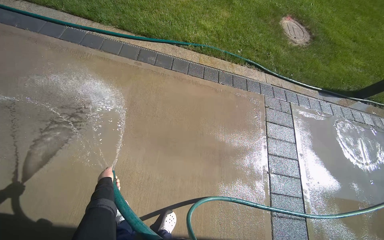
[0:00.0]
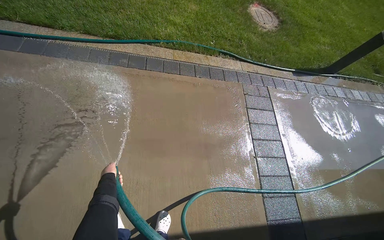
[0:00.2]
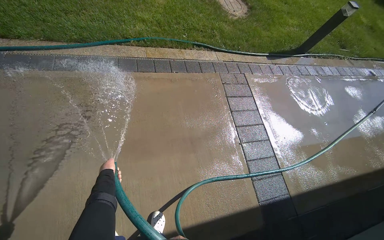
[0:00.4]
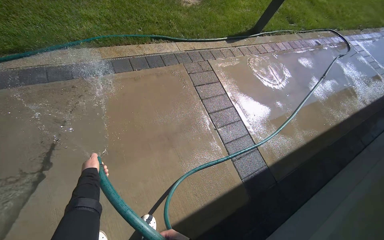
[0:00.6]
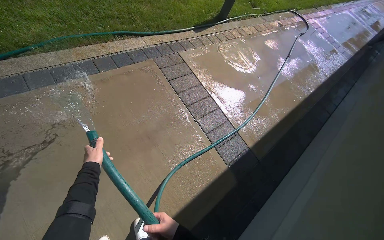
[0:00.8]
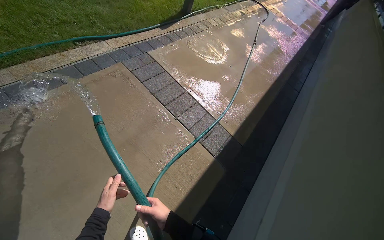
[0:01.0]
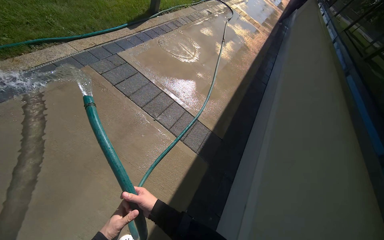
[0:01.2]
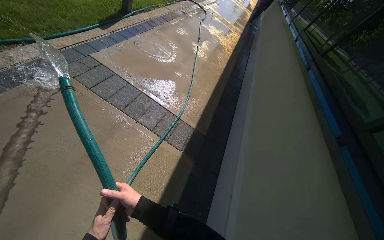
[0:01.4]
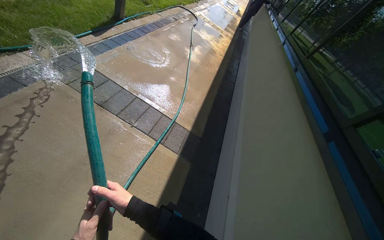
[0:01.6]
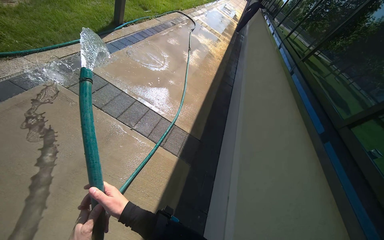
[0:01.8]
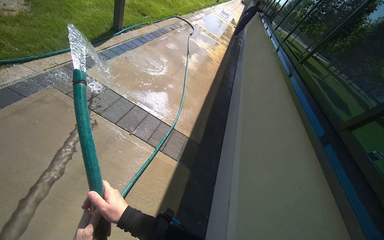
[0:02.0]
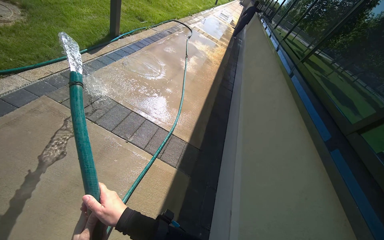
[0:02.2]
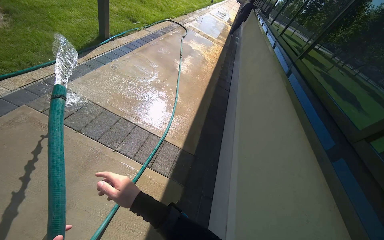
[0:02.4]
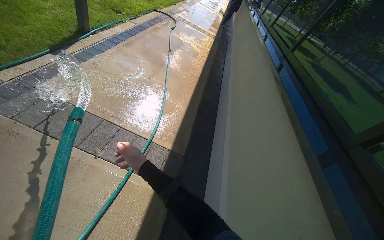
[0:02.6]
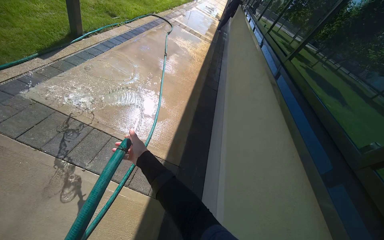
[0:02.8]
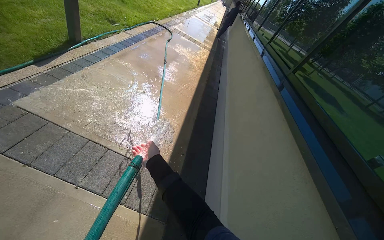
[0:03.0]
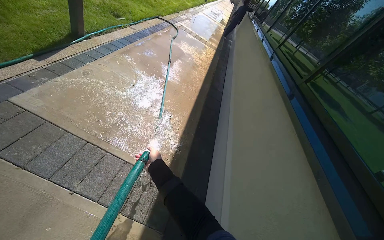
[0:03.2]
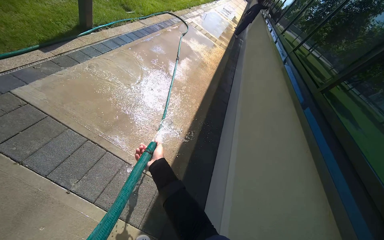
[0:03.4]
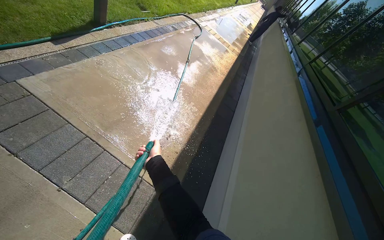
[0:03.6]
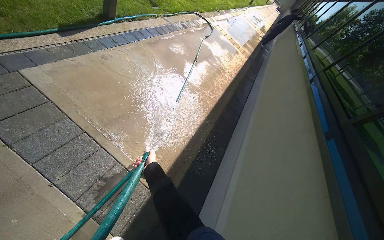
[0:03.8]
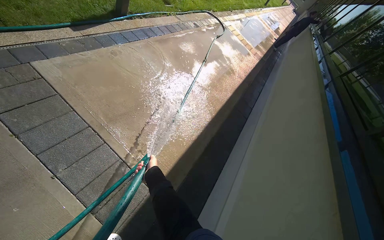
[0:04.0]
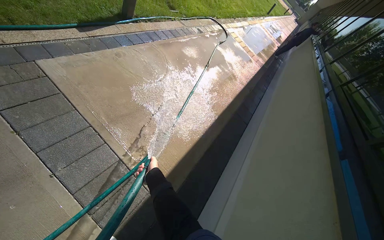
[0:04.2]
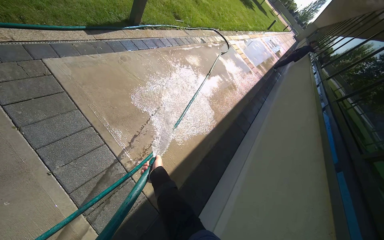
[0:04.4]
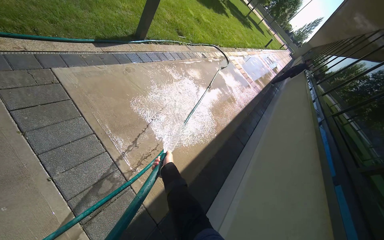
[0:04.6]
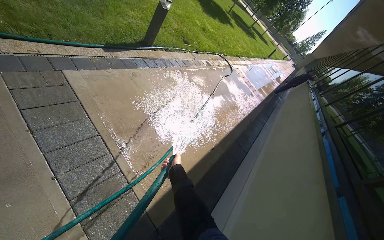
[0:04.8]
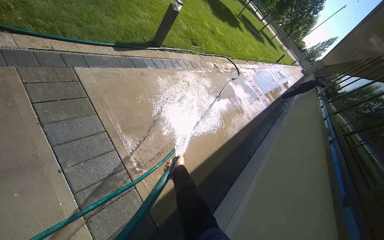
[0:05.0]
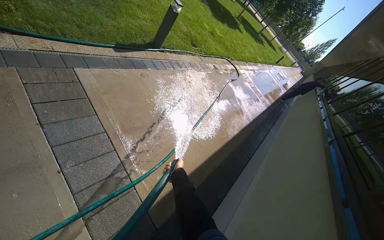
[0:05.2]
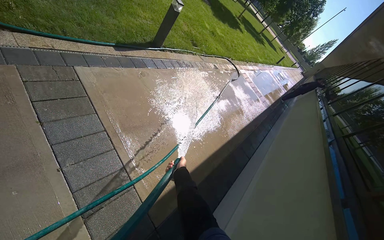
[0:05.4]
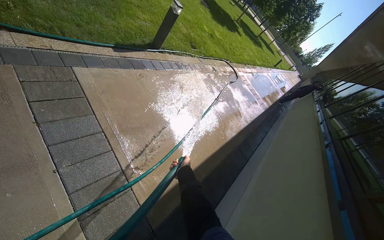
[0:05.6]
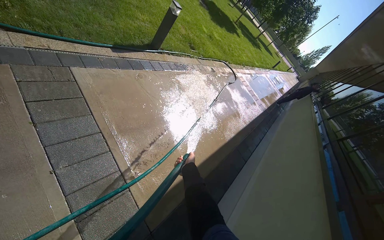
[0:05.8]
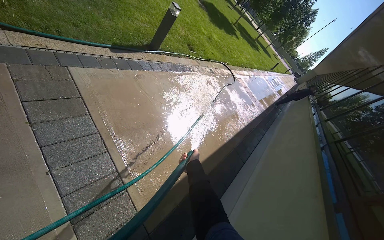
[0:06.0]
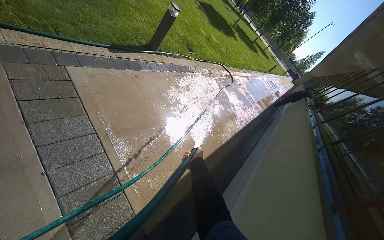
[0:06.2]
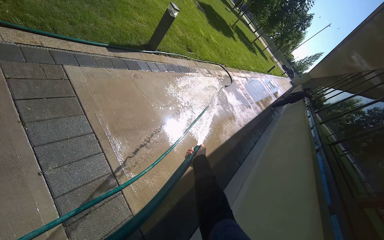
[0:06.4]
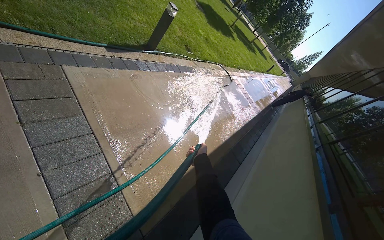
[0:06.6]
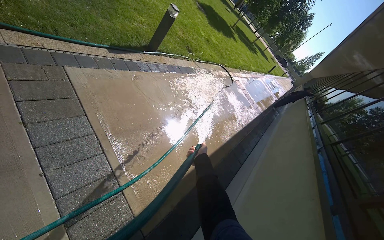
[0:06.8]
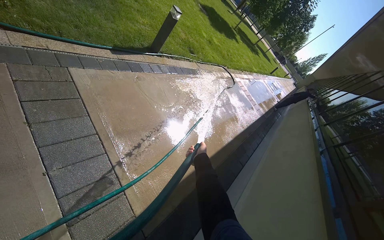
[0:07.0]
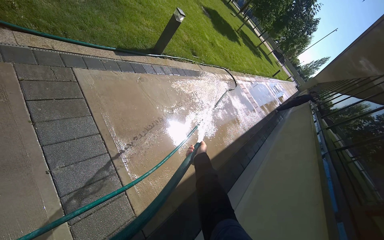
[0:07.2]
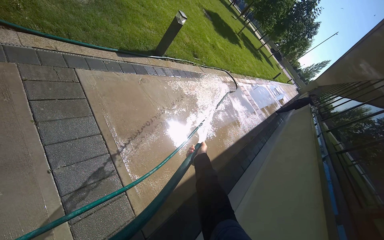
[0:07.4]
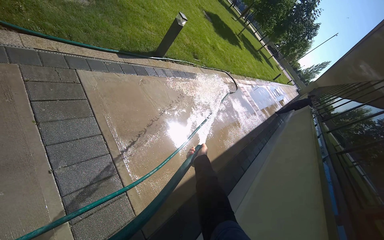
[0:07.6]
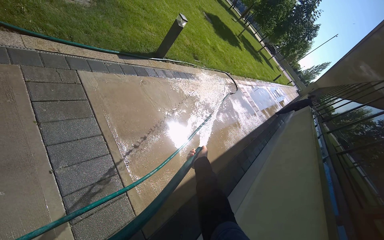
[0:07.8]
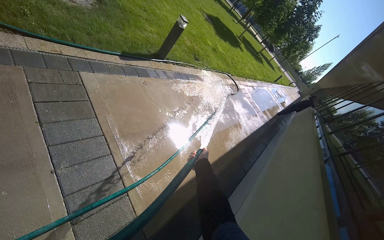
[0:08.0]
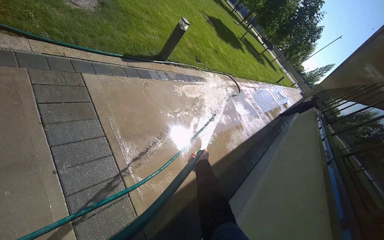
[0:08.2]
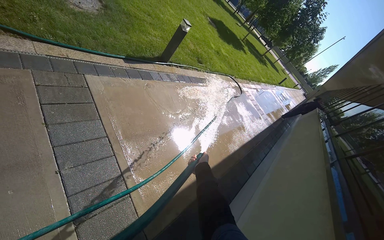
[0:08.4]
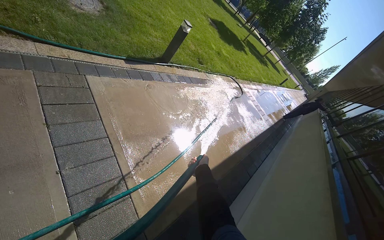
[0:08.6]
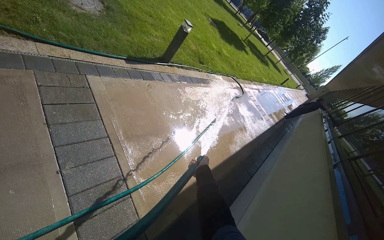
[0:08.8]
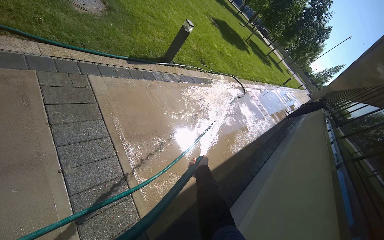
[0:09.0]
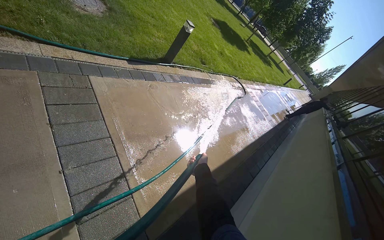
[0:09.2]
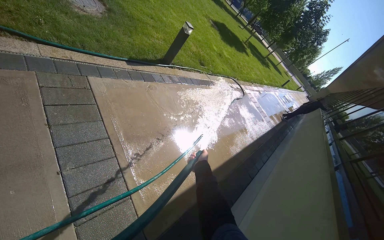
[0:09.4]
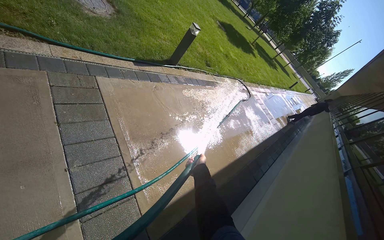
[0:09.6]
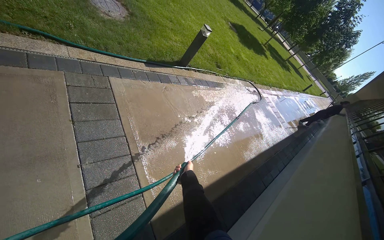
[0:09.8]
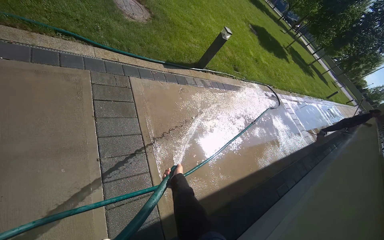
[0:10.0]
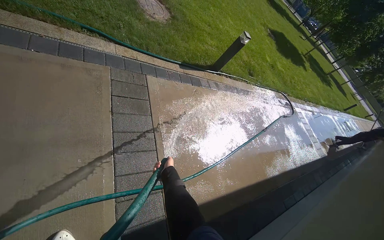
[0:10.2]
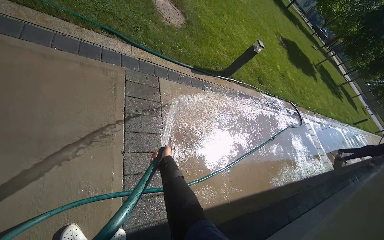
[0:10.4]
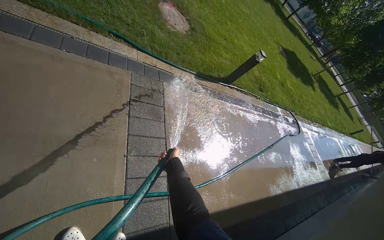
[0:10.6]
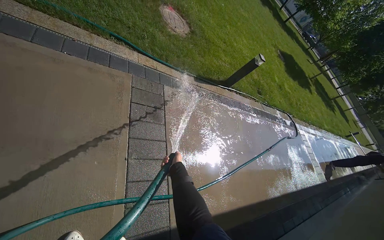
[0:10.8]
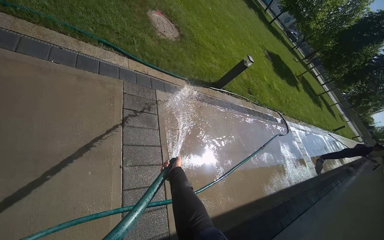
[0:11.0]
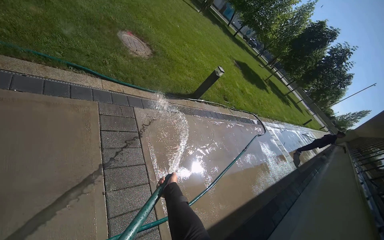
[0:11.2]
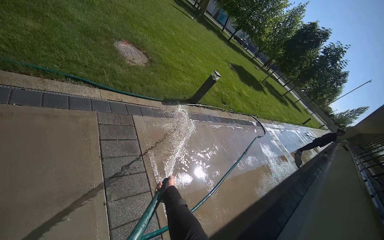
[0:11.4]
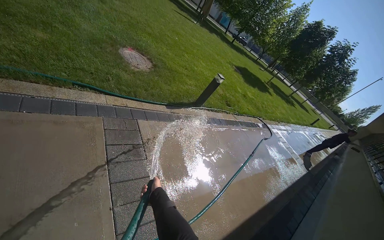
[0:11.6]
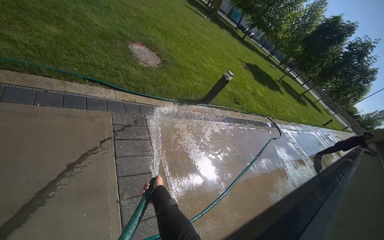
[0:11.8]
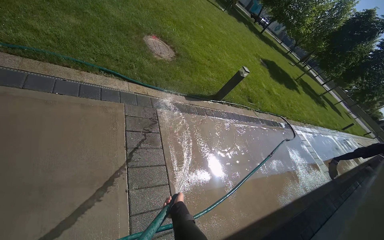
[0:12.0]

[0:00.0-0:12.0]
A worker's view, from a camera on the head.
Job: sweeping floor.
The whole recording: Rinsing concrete ground. The worker sprays water from a hose onto the concrete ground.
0:00.0 to 0:01.6: The head turns to the right by roughly 75 degrees.
0:01.6 to 0:03.0: The camera travels about 60 cm.
0:03.0 to 0:04.4: The scene turns about 25 degrees clockwise in the picture. The right hand travels farther from the camera by some 30 cm.
0:04.4 to 0:06.0: The right hand shifts roughly 15 cm to the right.
0:09.0 to 0:10.4: The head turns to the left by some 20 degrees. The right hand heads to the left, covering about 40 cm.

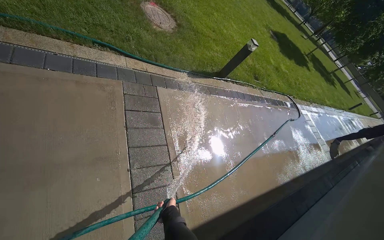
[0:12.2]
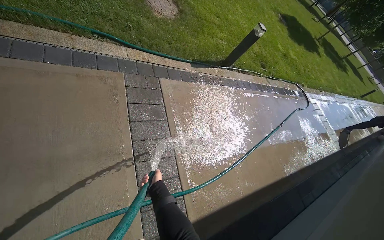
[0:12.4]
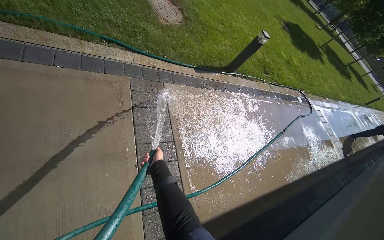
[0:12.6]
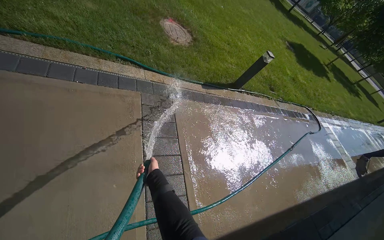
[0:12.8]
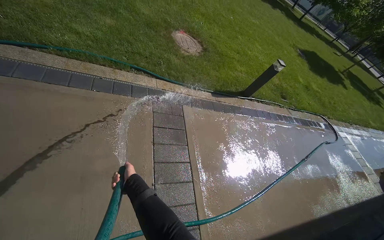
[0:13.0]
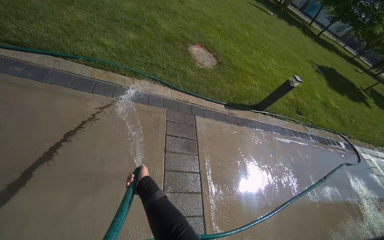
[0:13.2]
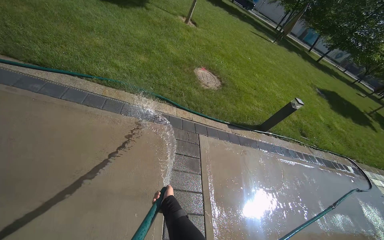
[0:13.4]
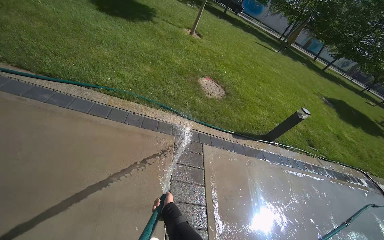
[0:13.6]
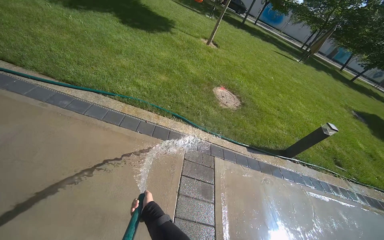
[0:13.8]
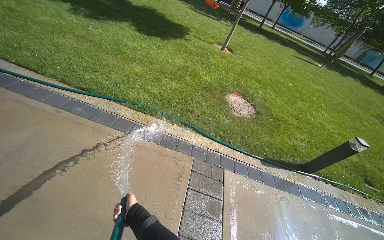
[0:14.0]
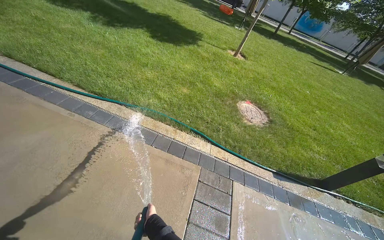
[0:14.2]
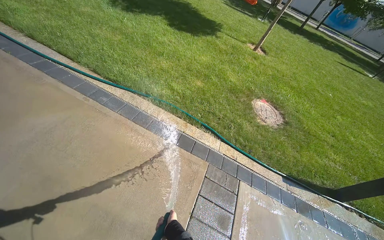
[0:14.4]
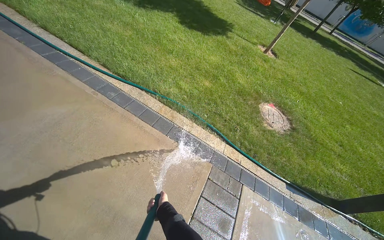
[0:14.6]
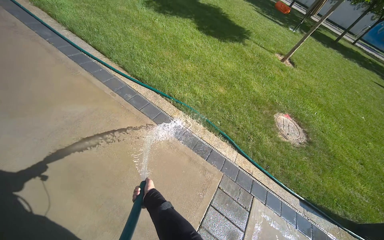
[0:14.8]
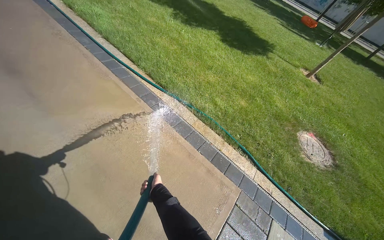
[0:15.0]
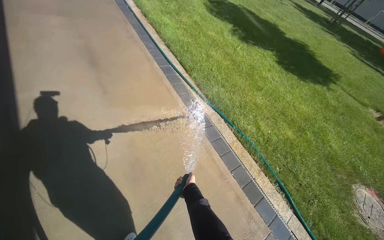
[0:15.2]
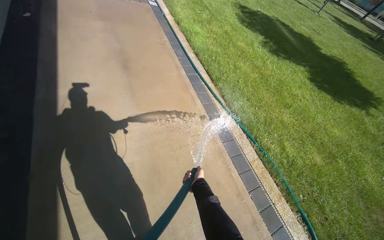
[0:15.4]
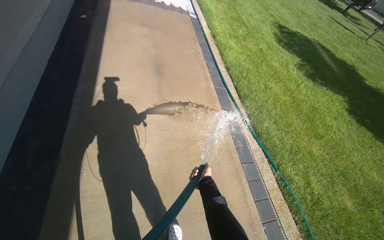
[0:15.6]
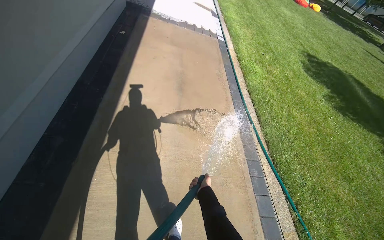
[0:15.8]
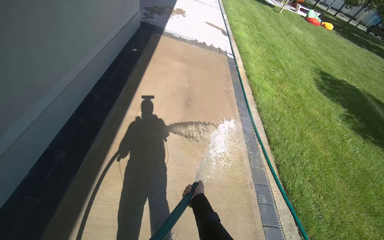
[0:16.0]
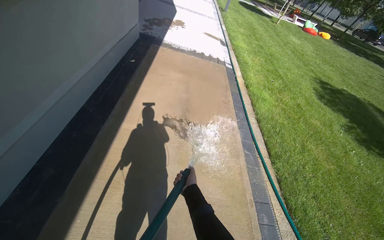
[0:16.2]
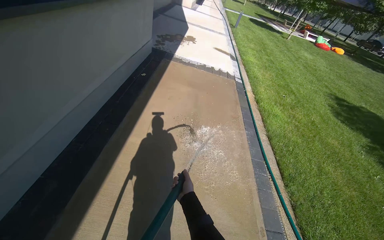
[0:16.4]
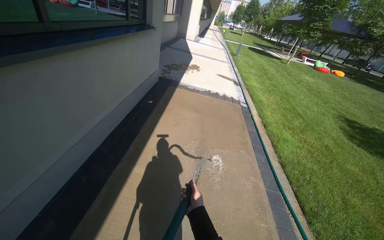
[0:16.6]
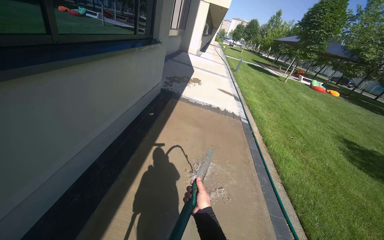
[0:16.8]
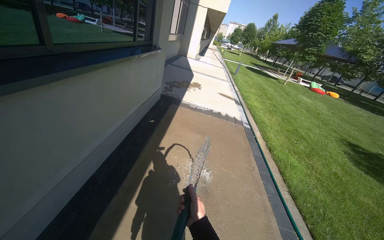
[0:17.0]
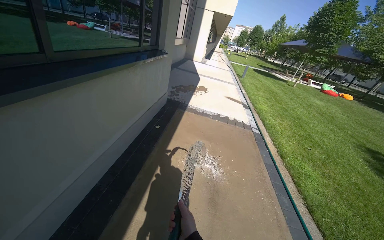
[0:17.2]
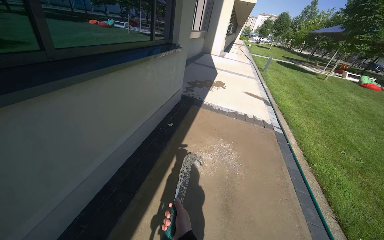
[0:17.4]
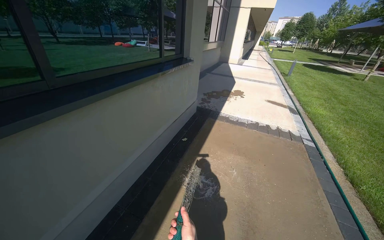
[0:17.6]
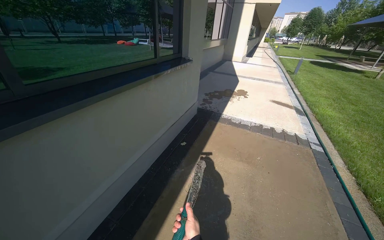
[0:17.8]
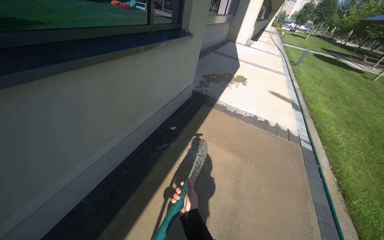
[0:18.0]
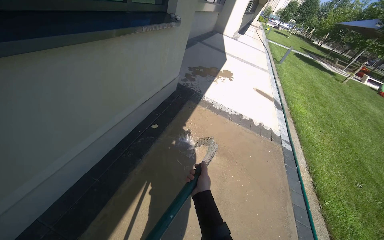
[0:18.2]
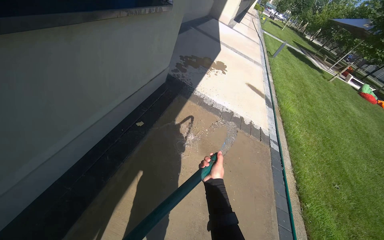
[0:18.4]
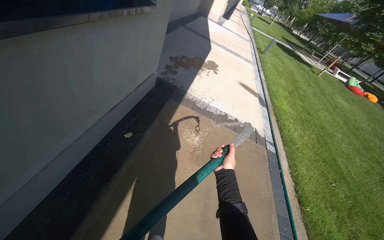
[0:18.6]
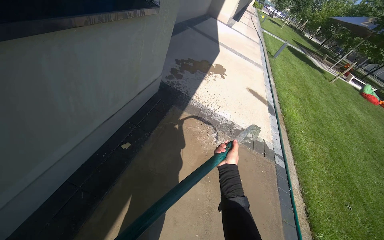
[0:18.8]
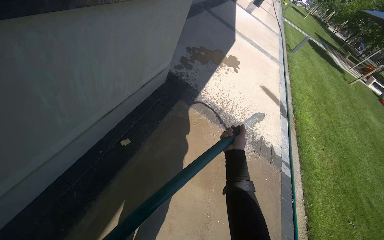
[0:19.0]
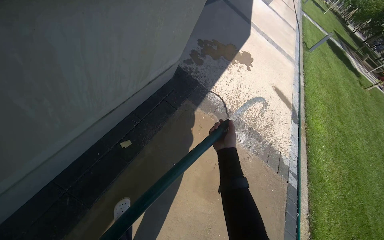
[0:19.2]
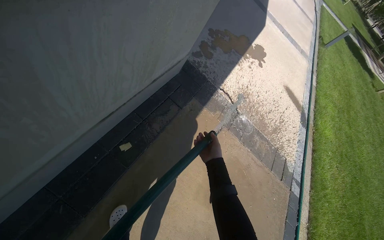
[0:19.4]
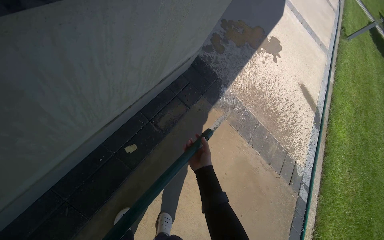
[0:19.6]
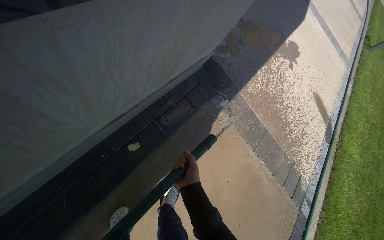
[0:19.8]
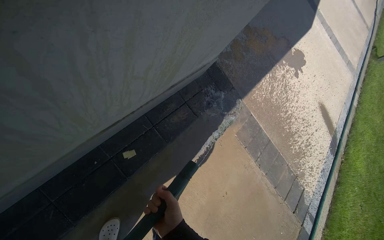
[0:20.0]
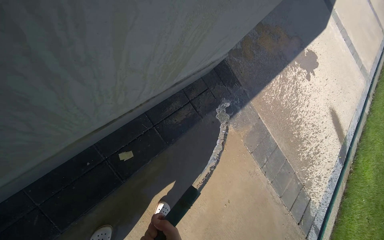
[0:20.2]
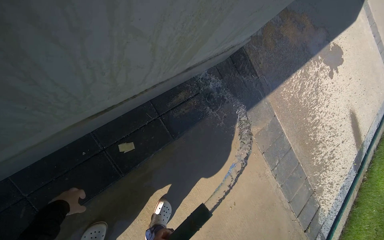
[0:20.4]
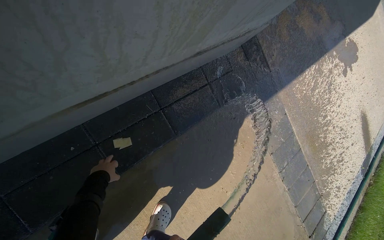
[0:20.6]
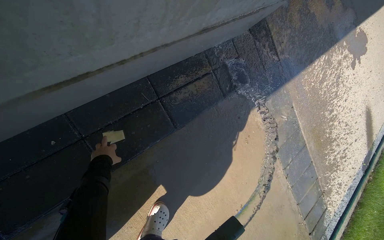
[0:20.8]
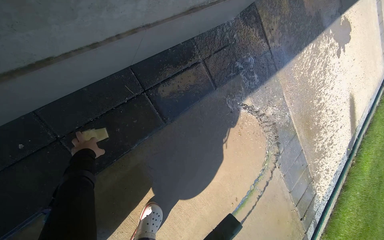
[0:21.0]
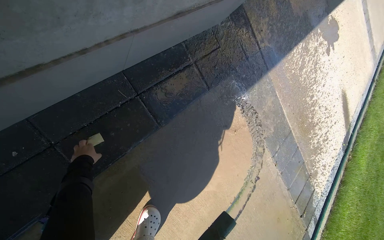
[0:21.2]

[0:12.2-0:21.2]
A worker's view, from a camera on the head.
Job: sweeping floor.
The whole recording: Rinsing concrete ground. The worker sprays water from a hose onto the concrete ground.
0:12.2 to 0:13.8: The wearer looks some 25 degrees further to the left. The wearer looks roughly 25 degrees further upward. The right hand travels to the left by approximately 30 cm.
0:13.8 to 0:15.2: The wearer looks some 50 degrees further to the left.
0:15.2 to 0:16.6: The wearer moves approximately 60 cm. The wearer's head swings roughly 40 degrees to the left. The view tilts approximately 30 degrees upward.
0:16.6 to 0:18.2: The head travels roughly 1 m.
0:18.2 to 0:19.8: The camera travels approximately 1.5 m. The camera pitches downward, by some 25 degrees.
0:19.8 to 0:21.2: The camera is carried about 60 cm.
